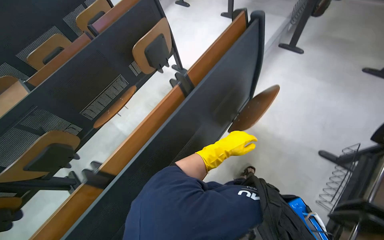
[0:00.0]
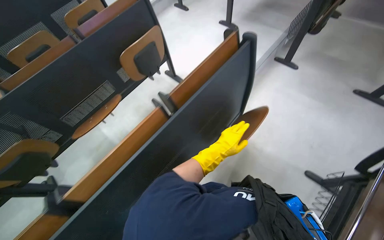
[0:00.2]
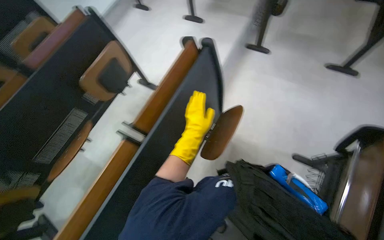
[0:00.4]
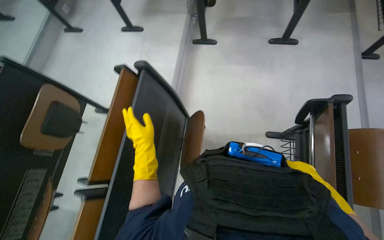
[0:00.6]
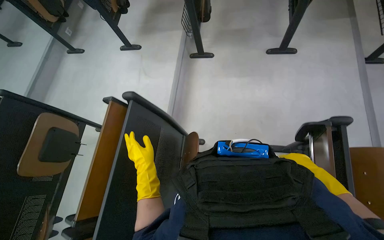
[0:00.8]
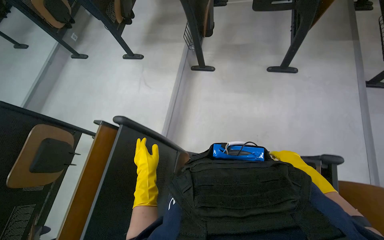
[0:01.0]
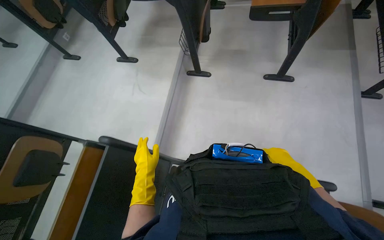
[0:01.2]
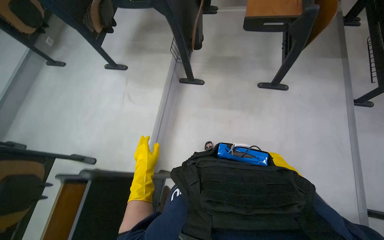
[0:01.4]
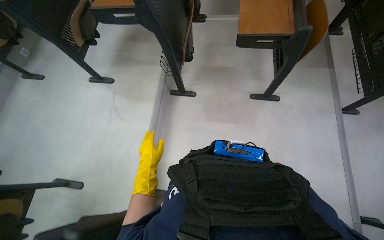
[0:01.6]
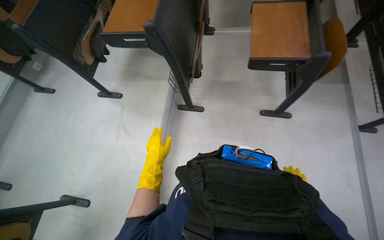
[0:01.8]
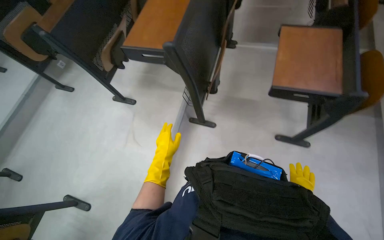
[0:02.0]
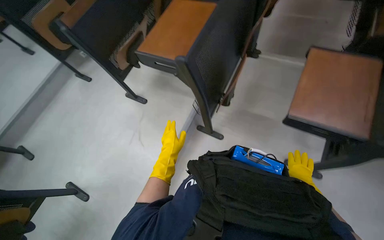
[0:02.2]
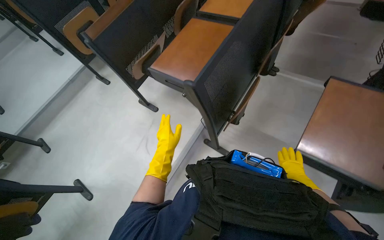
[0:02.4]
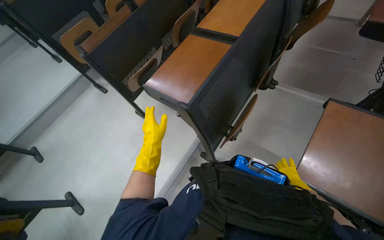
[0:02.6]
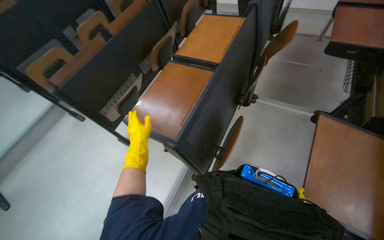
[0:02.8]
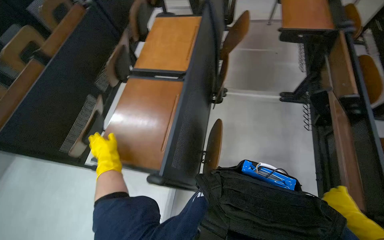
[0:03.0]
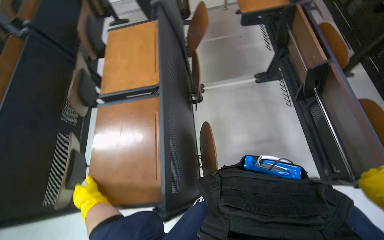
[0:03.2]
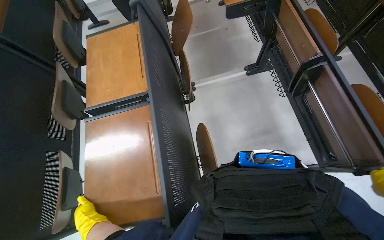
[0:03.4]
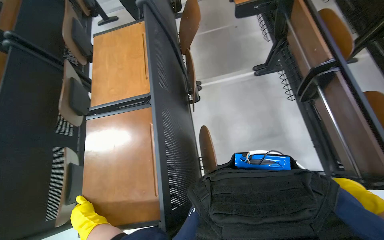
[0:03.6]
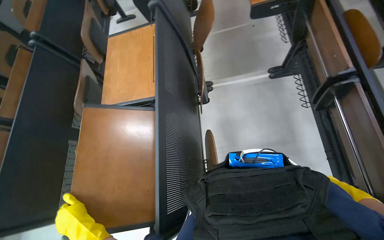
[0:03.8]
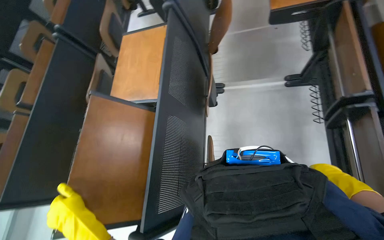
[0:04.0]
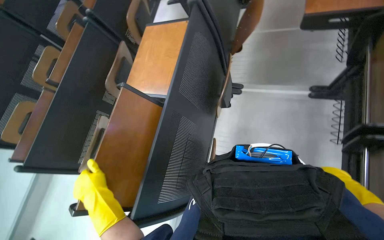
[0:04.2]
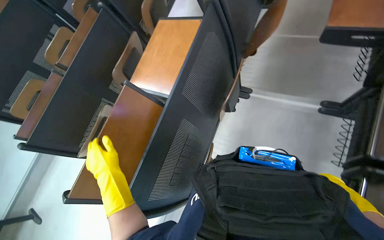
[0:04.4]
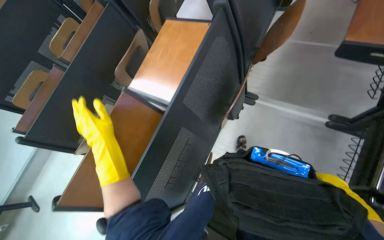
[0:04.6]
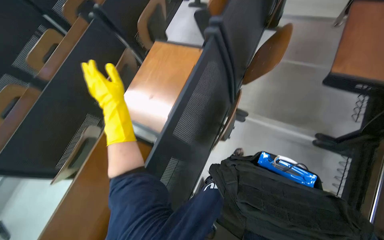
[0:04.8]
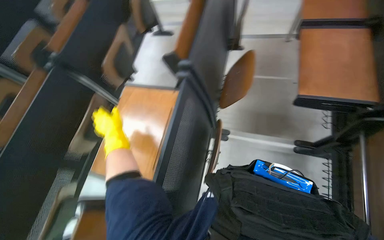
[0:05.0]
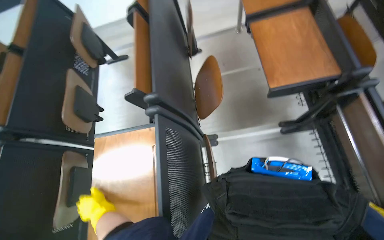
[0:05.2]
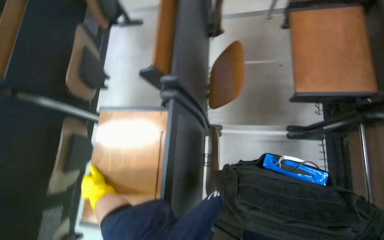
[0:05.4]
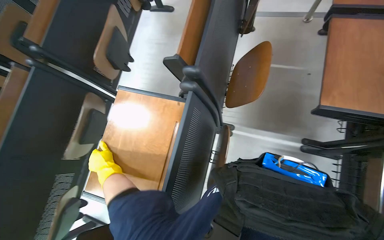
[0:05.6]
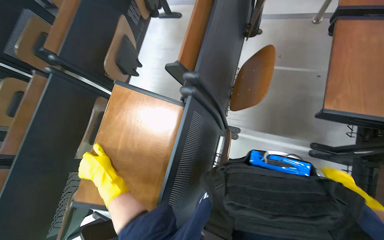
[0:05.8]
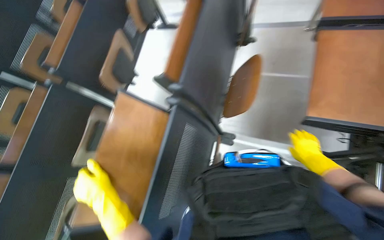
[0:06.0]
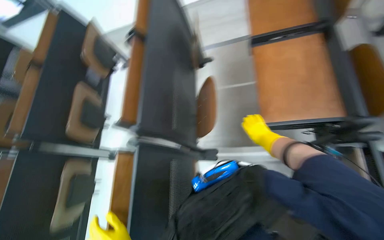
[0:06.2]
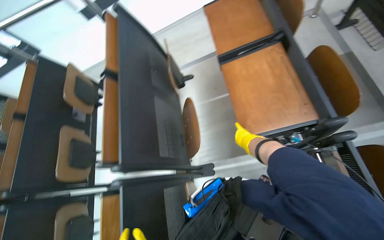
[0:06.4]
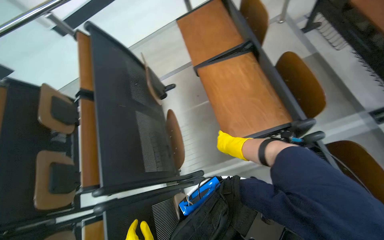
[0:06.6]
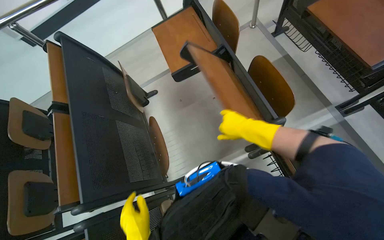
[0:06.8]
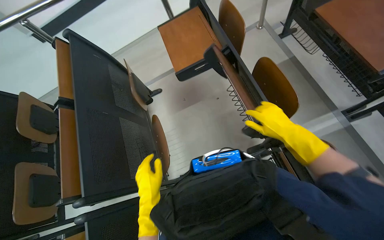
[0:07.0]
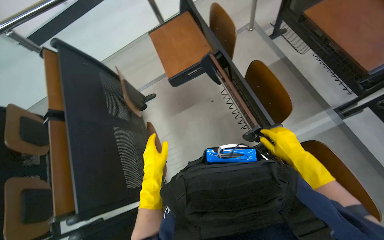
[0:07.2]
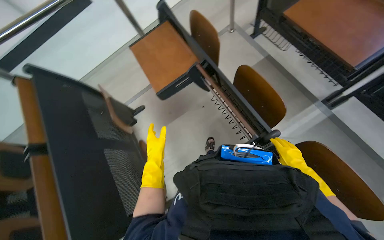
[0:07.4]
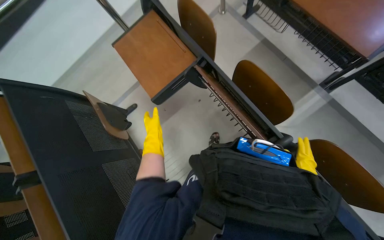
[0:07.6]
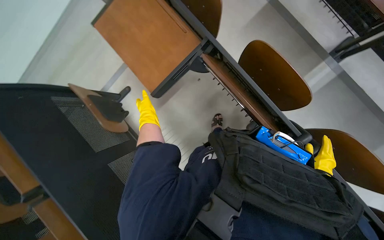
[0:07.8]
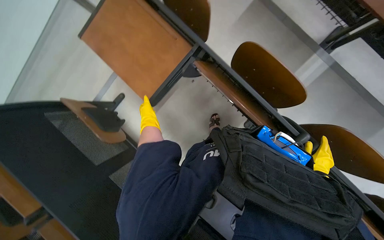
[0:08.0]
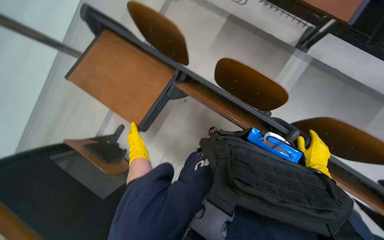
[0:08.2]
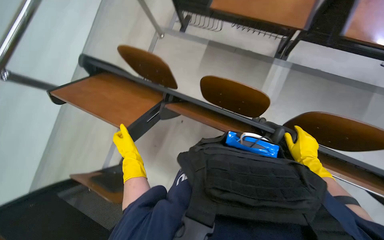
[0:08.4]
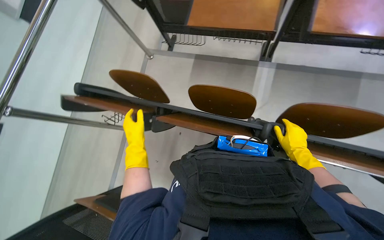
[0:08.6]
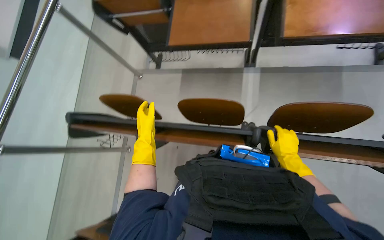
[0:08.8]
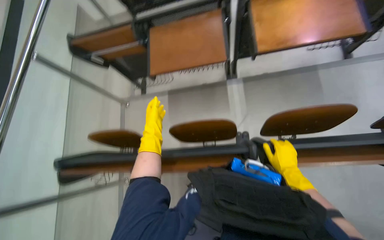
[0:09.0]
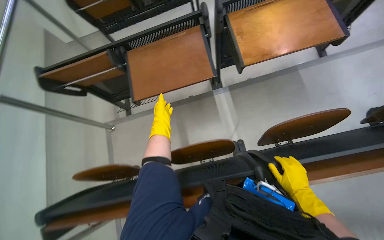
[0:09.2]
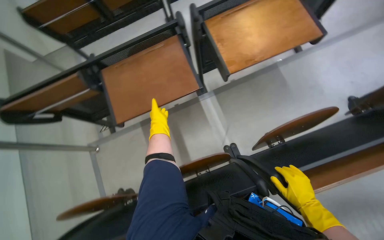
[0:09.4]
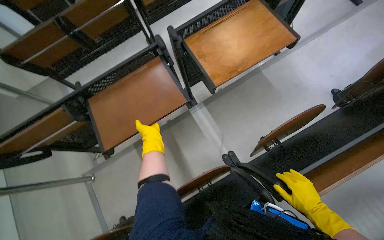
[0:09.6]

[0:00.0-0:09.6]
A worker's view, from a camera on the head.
Job: organizing items.
The whole recording: Folding Up Writing Tablets. The worker folds up the writing tablets in the lecture hall.
0:00.0 to 0:01.6: The camera is carried about 1 m. The head turns to the right by roughly 30 degrees.
0:01.6 to 0:03.2: The wearer moves roughly 90 cm.
0:03.2 to 0:04.8: The camera travels some 50 cm. The wearer's head swings about 30 degrees to the left.
0:04.8 to 0:06.4: The camera is carried some 50 cm. The scene turns some 35 degrees counterclockwise in the picture.
0:06.4 to 0:08.0: The camera travels some 50 cm. The head turns to the right by about 35 degrees. The camera pitches downward, by about 15 degrees.
0:08.0 to 0:09.6: The camera is carried about 40 cm. The wearer looks about 35 degrees further upward. The scene rotates counterclockwise by about 70 degrees.

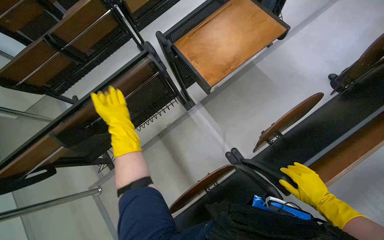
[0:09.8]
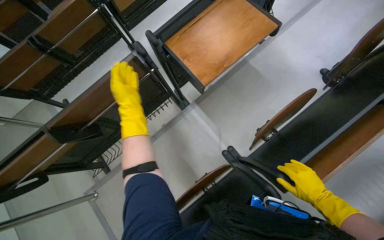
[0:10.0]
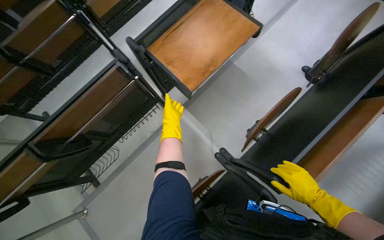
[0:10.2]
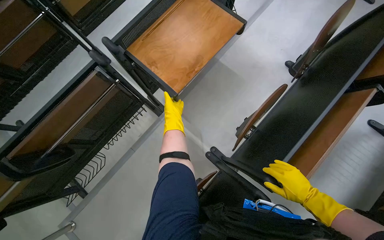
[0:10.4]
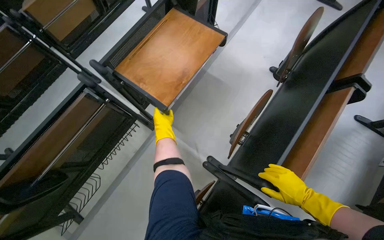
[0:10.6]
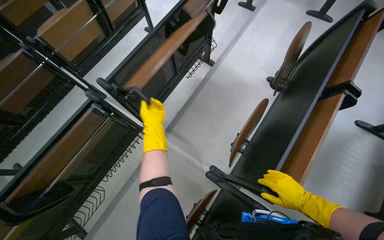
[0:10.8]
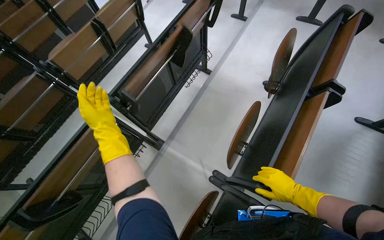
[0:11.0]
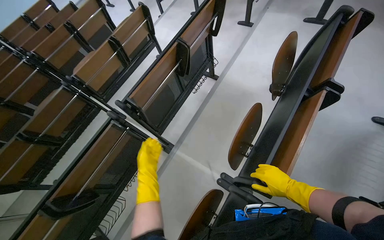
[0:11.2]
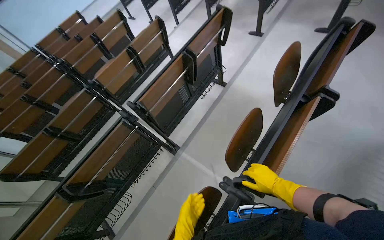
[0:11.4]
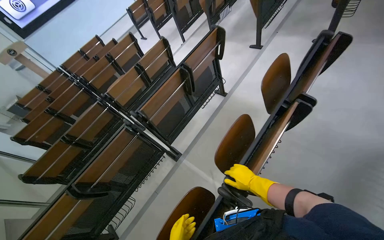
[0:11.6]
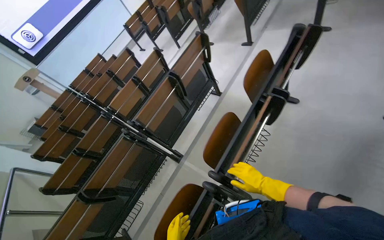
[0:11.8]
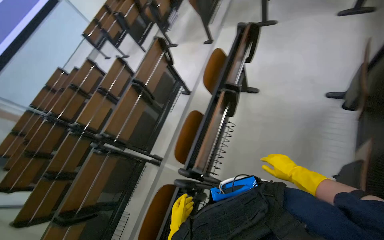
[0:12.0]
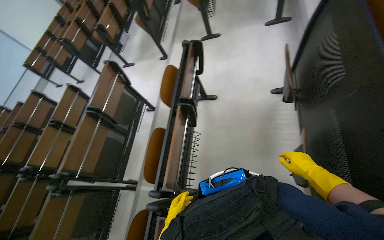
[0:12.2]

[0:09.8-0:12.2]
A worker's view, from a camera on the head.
Job: organizing items.
The whole recording: Folding Up Writing Tablets. The worker folds up the writing tablets in the lecture hall.
0:11.0 to 0:12.2: The camera travels approximately 70 cm. The view tilts some 15 degrees upward. The scene rotates counterclockwise by roughly 25 degrees.

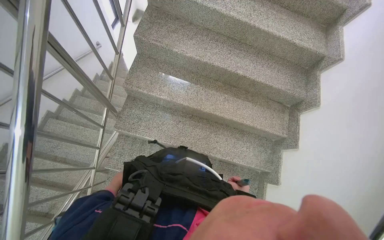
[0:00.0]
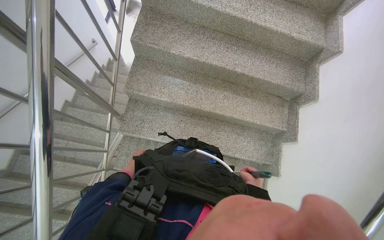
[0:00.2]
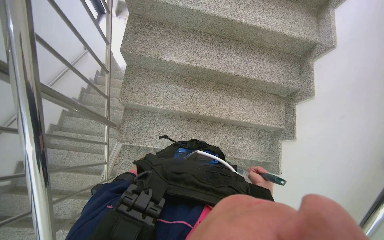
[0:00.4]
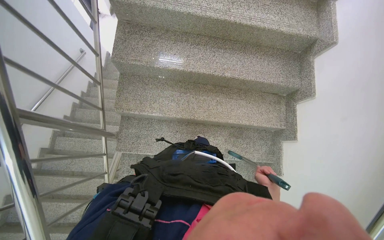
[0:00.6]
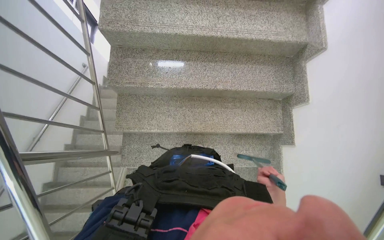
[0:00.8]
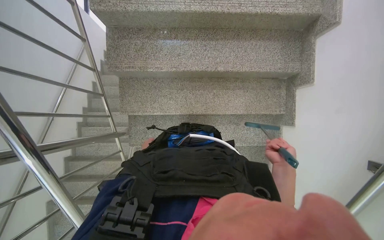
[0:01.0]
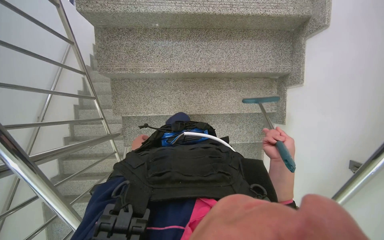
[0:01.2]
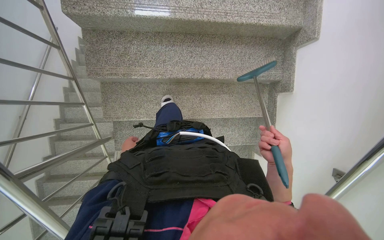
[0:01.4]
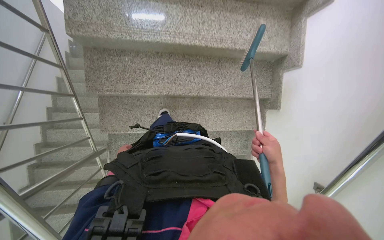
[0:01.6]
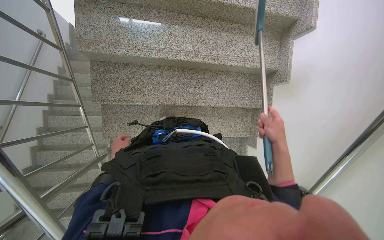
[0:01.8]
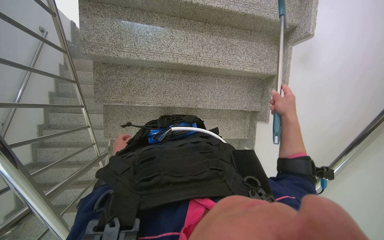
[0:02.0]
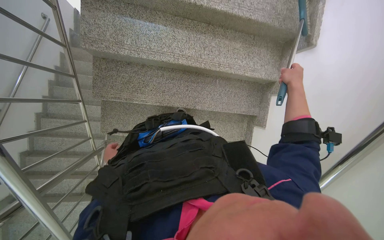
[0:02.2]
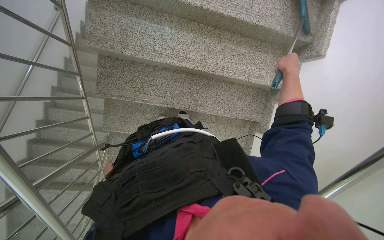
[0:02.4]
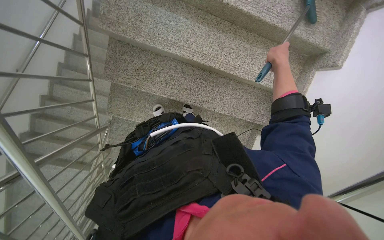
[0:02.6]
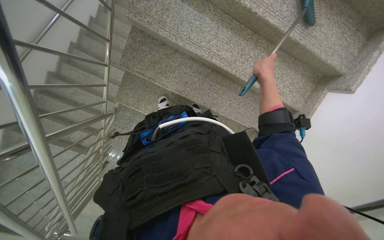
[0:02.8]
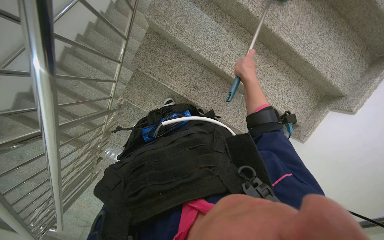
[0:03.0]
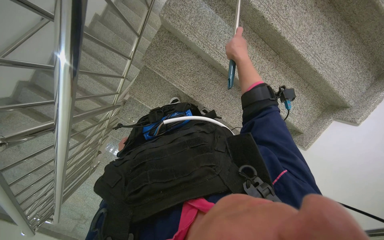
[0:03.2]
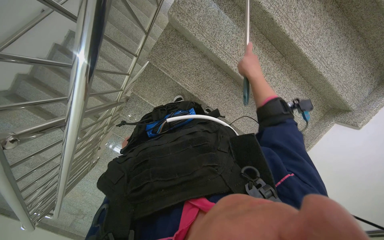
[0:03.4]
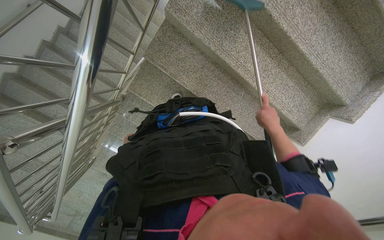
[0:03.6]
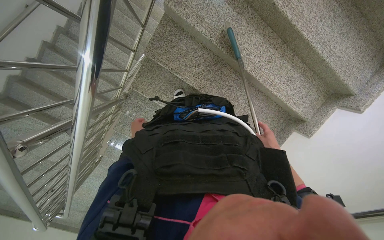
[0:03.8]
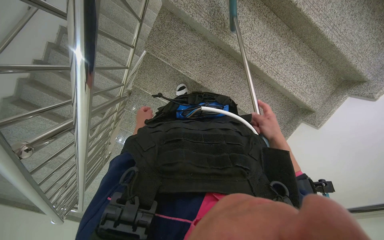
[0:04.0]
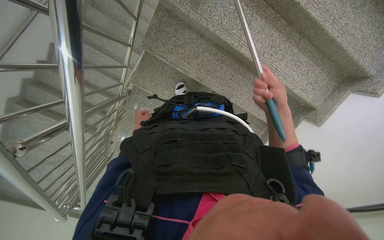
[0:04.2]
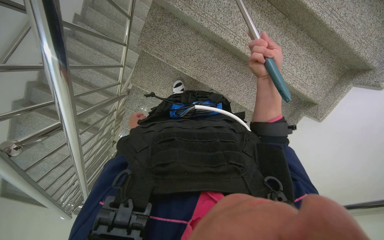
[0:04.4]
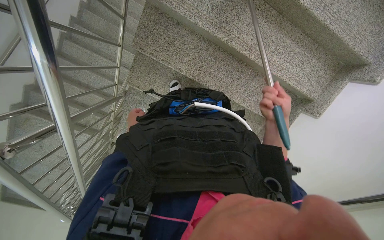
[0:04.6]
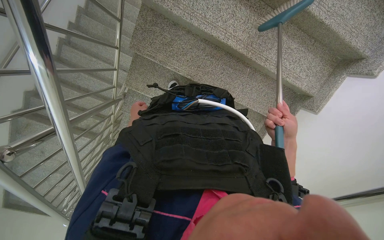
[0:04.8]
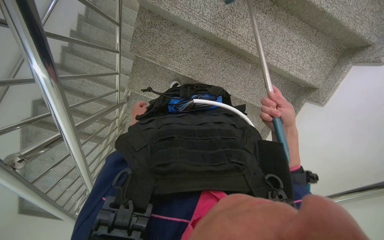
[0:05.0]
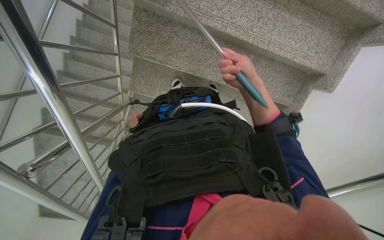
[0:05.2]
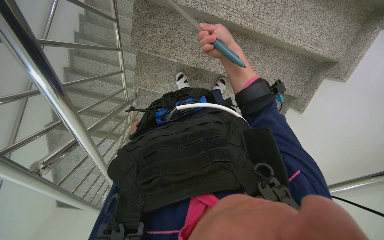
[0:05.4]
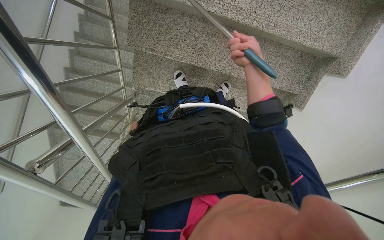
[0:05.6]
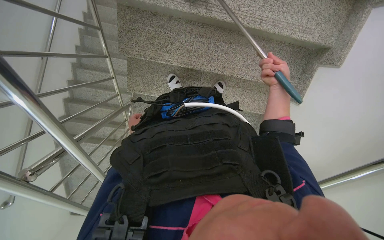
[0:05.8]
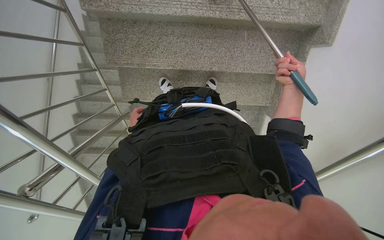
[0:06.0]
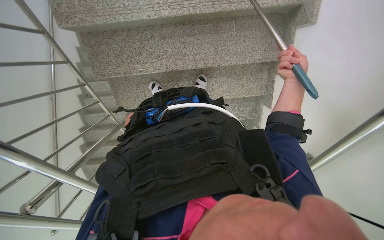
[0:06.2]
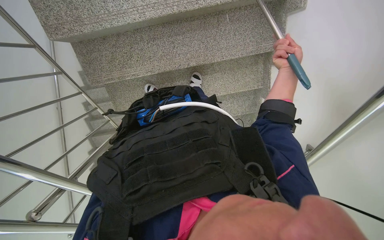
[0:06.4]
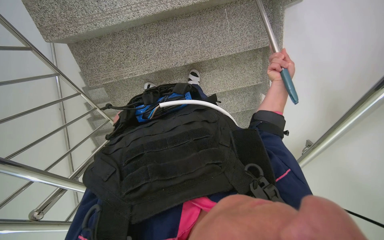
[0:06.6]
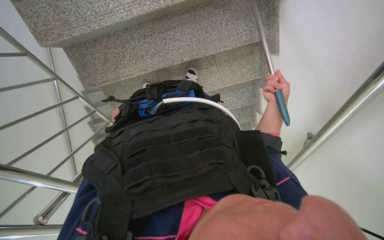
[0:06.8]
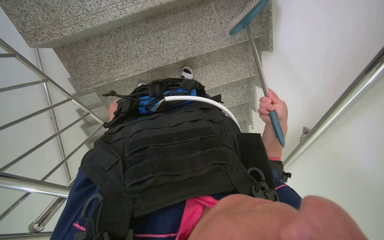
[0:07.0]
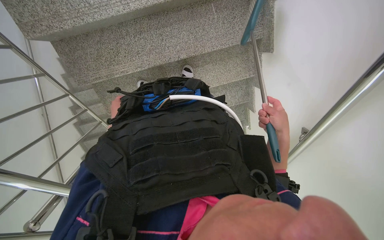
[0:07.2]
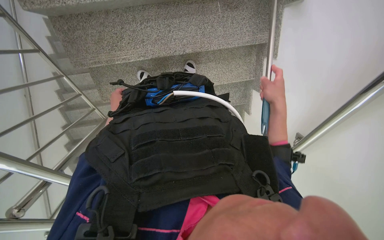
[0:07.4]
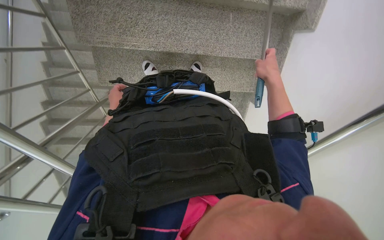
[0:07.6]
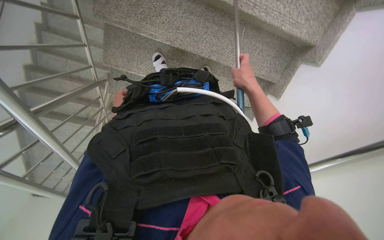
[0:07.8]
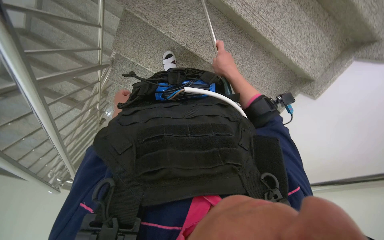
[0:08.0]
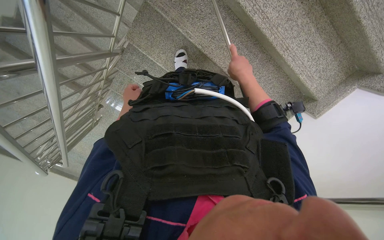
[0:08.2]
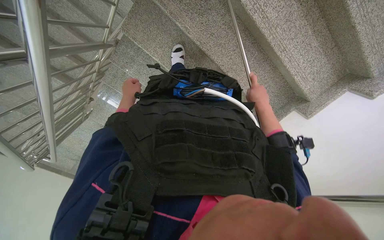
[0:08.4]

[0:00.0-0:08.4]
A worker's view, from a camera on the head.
Job: sweeping floor.
The whole recording: Sweeping stairs with broom. The worker sweeps the stairs with a long-handled broom.
0:00.0 to 0:01.4: The camera travels about 60 cm. The view tips downward by approximately 25 degrees.
0:01.4 to 0:02.8: The scene rotates clockwise by some 25 degrees. The right hand heads up the picture, covering about 60 cm.
0:02.8 to 0:04.2: The right hand shifts some 10 cm down the picture.
0:04.2 to 0:05.6: The right hand moves up and down the picture over some 30 cm, changing direction 2 times.
0:05.6 to 0:07.0: The camera is carried to the right, roughly 40 cm. The scene rotates counterclockwise by approximately 30 degrees.
0:07.0 to 0:08.4: The head travels about 50 cm. The view swings roughly 30 degrees to the right. Everything in view rotates about 50 degrees clockwise.
